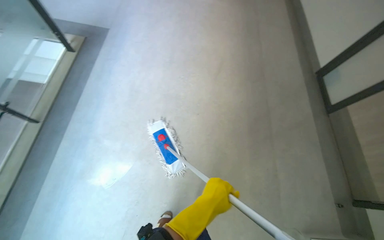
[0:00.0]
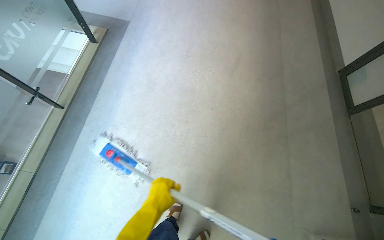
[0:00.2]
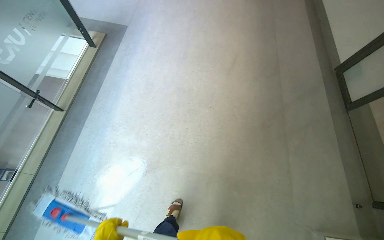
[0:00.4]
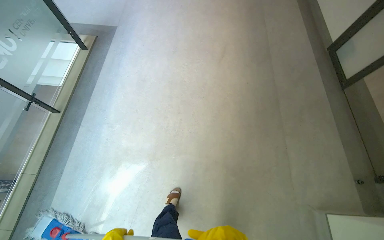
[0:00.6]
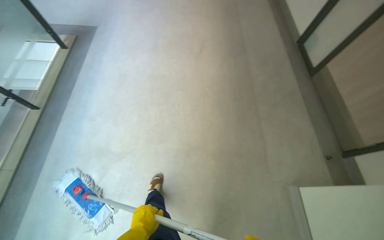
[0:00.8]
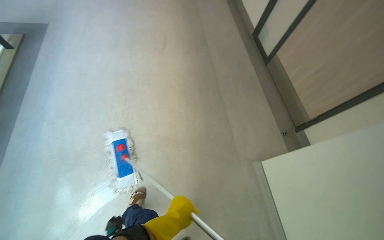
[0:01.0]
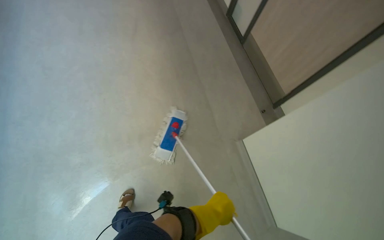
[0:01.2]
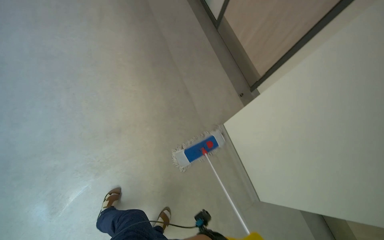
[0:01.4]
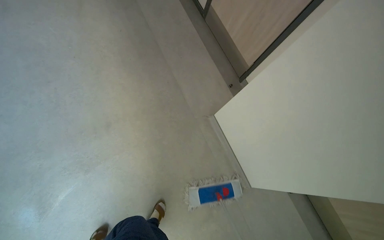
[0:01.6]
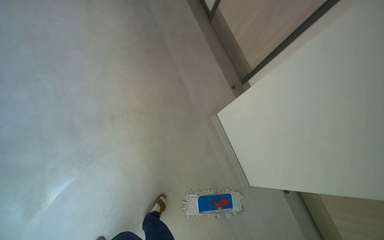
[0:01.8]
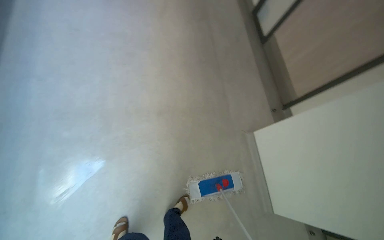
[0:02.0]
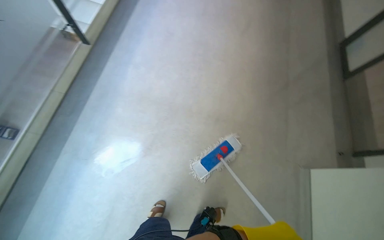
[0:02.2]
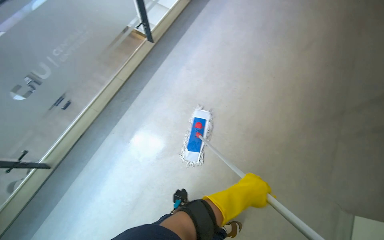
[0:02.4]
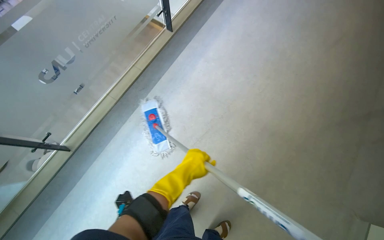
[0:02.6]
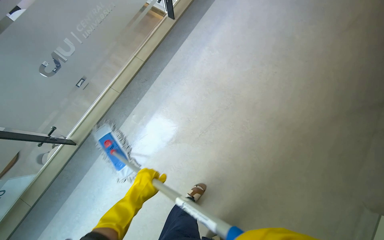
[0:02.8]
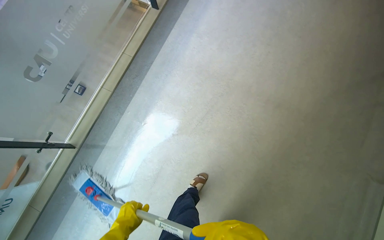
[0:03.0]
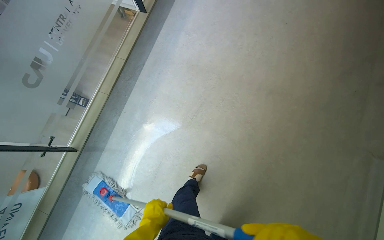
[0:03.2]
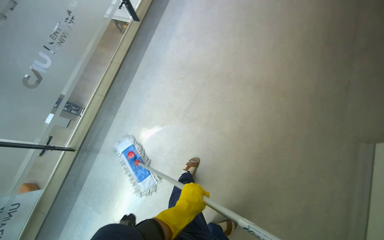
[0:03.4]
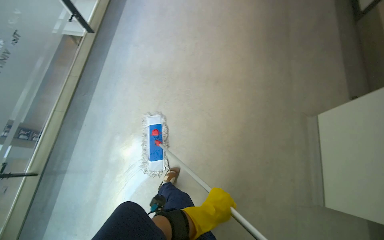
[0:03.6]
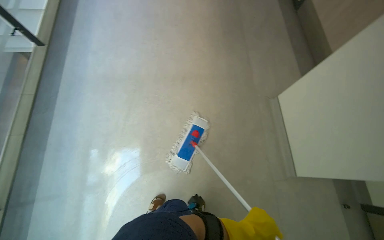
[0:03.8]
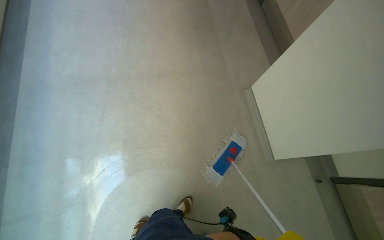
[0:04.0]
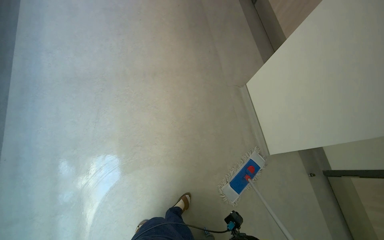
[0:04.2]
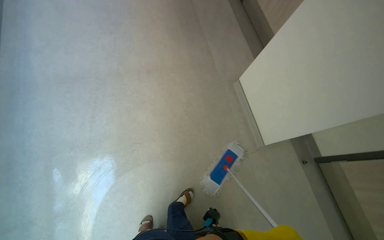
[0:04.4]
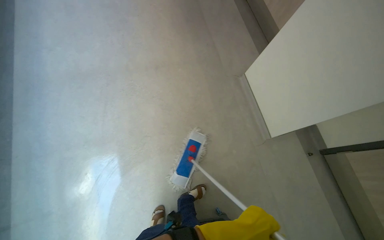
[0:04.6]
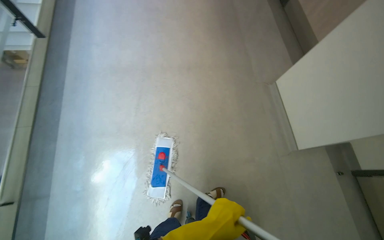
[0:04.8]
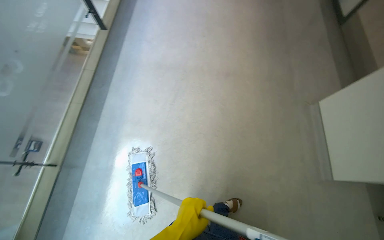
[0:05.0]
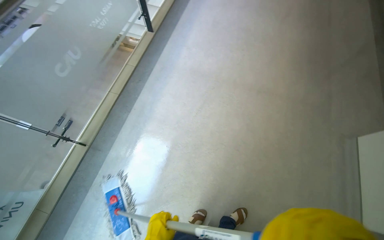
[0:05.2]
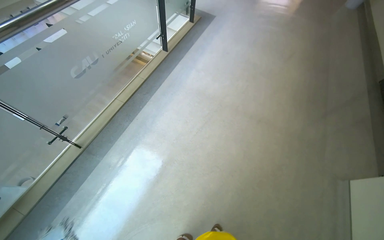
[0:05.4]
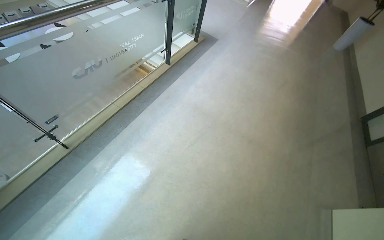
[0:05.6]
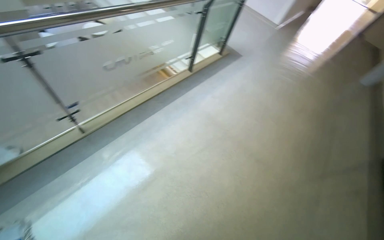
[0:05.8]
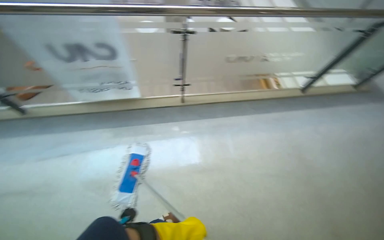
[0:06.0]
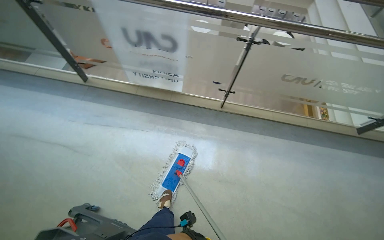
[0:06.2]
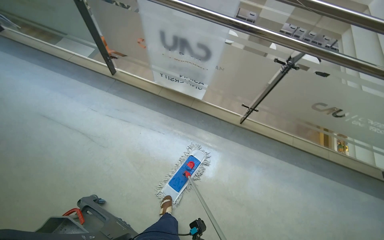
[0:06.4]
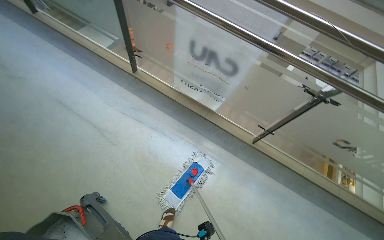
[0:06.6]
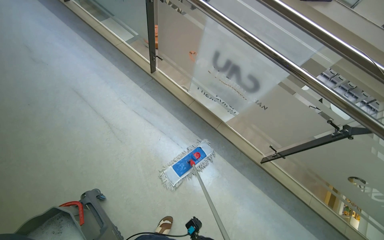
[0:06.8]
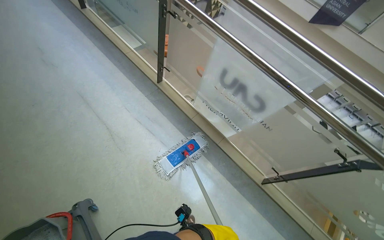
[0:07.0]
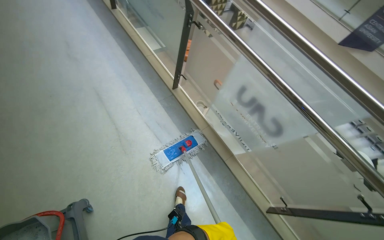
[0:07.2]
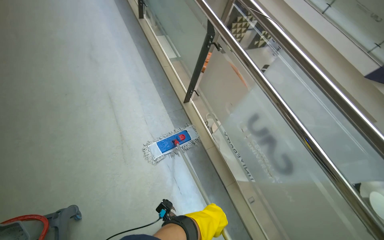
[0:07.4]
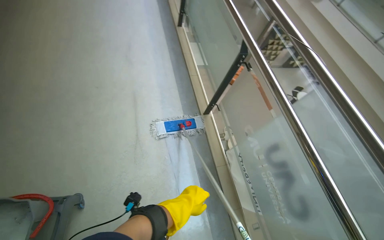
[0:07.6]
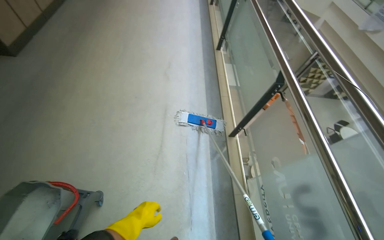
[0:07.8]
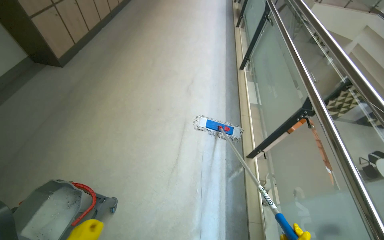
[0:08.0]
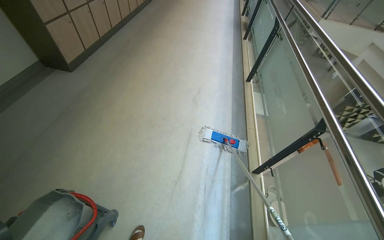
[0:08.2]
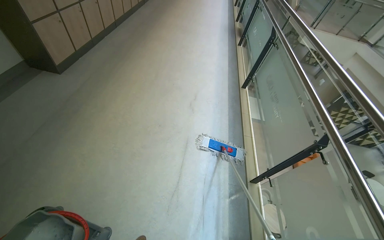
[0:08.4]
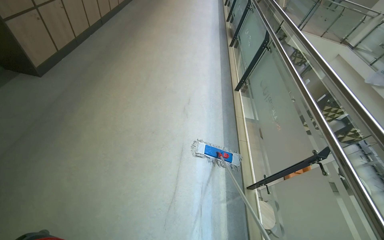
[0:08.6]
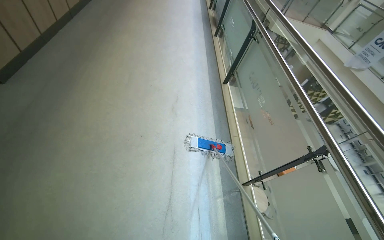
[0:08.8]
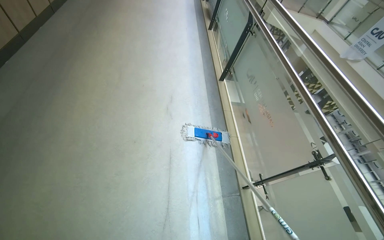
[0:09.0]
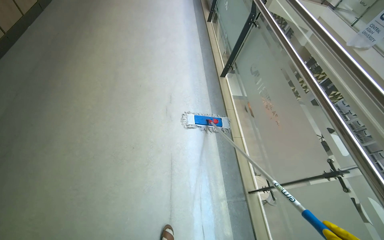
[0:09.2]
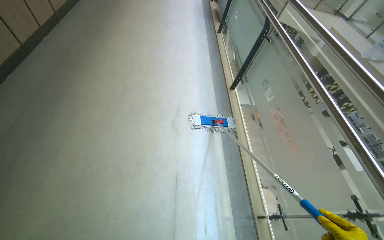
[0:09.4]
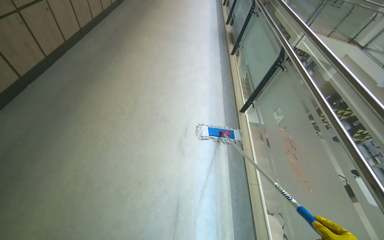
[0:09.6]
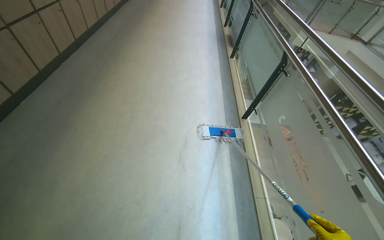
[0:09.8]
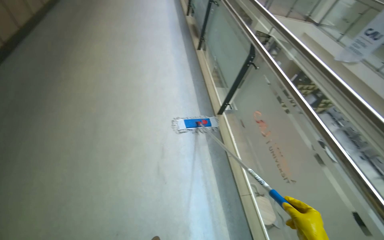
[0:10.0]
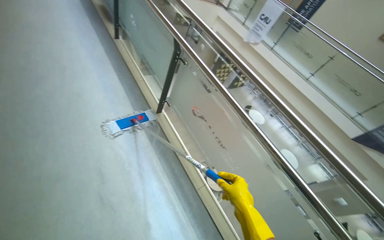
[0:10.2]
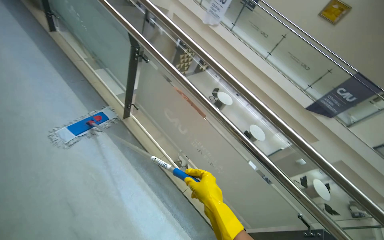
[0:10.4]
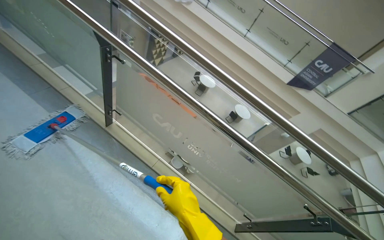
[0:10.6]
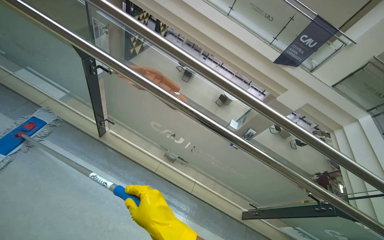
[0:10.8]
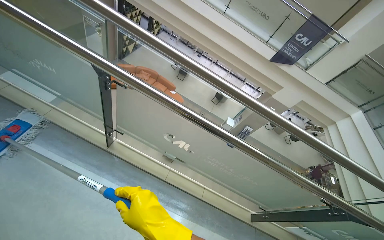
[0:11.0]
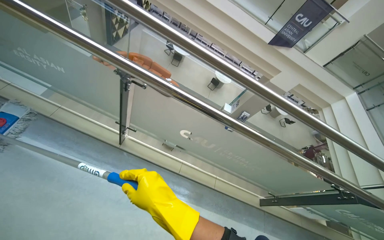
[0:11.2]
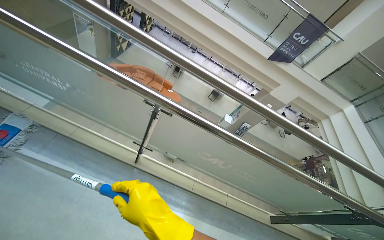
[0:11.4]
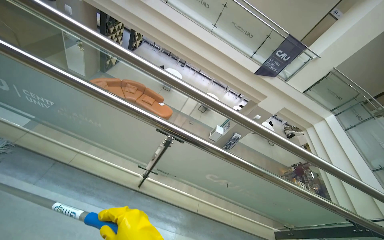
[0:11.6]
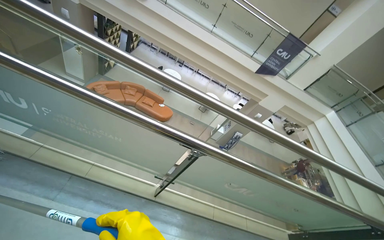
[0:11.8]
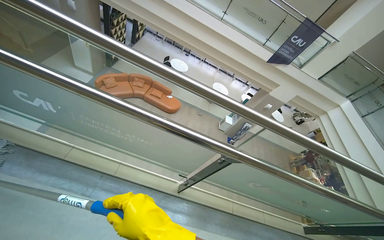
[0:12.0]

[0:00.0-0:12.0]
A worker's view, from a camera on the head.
Job: mopping floor.
The whole recording: Mopping hallway floor. The worker mops the hallway floor, periodically wringing out the mop head in the bucket.
0:00.0 to 0:01.6: The wearer moves about 70 cm. The wearer looks some 30 degrees further to the right.
0:01.6 to 0:03.0: The camera is carried roughly 70 cm. The wearer's head swings roughly 55 degrees to the left.
0:04.4 to 0:06.0: The wearer moves about 50 cm. The head rotates roughly 75 degrees to the left. The view tips upward by some 20 degrees.
0:06.0 to 0:07.6: The head travels approximately 1.5 m. The head turns to the left by some 90 degrees. The wearer looks approximately 20 degrees further upward.
0:07.6 to 0:09.0: The head travels about 50 cm.
0:09.0 to 0:10.4: The camera is carried some 90 cm. The wearer's head swings approximately 45 degrees to the right.
0:10.4 to 0:12.0: The wearer moves about 90 cm. The wearer looks about 25 degrees further to the right.

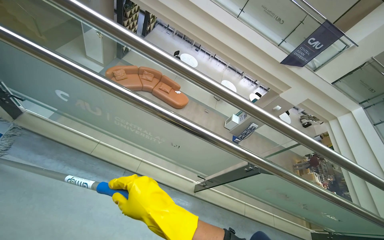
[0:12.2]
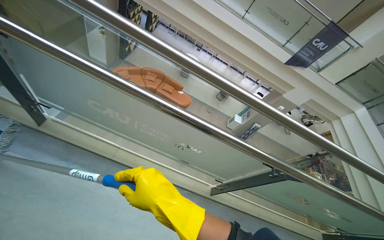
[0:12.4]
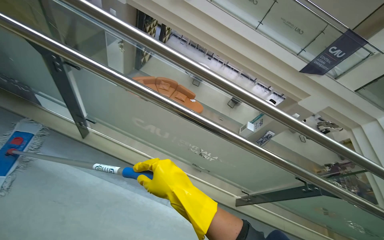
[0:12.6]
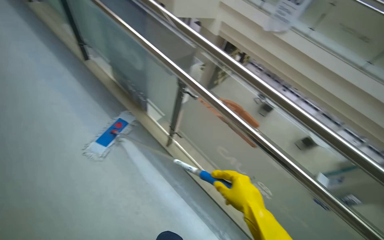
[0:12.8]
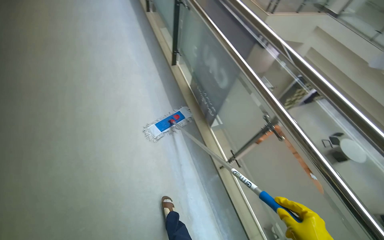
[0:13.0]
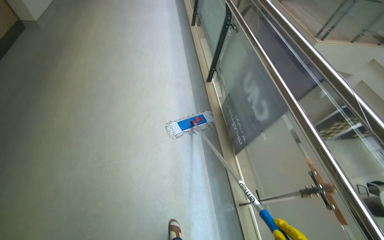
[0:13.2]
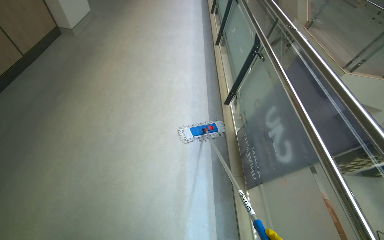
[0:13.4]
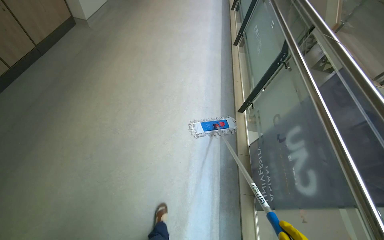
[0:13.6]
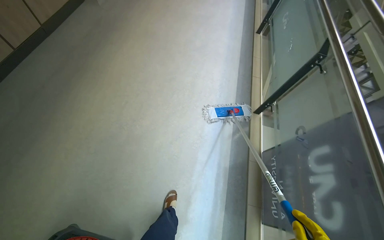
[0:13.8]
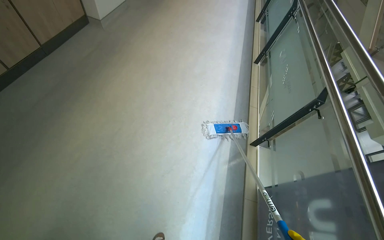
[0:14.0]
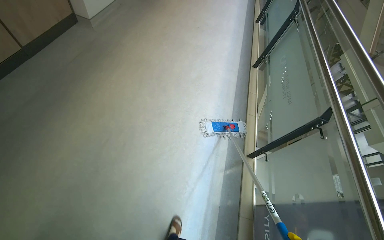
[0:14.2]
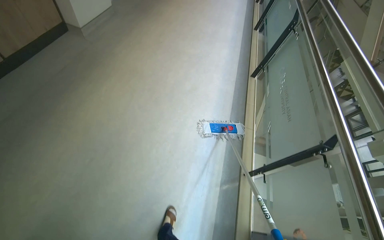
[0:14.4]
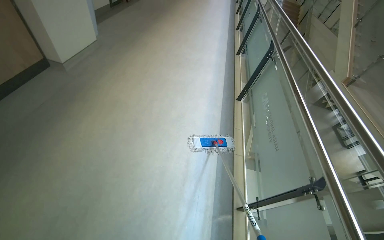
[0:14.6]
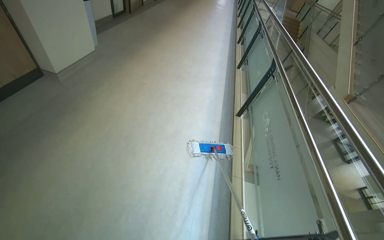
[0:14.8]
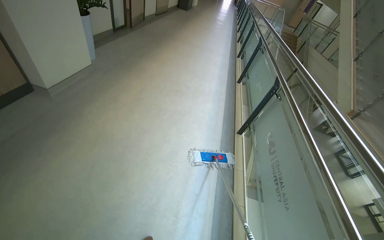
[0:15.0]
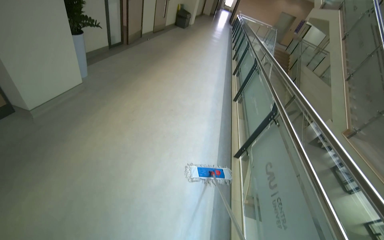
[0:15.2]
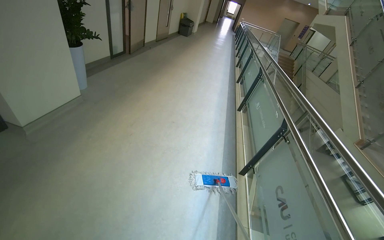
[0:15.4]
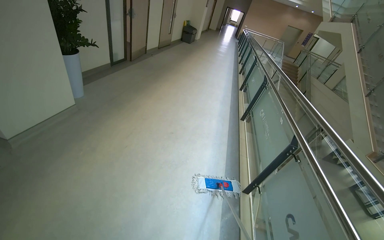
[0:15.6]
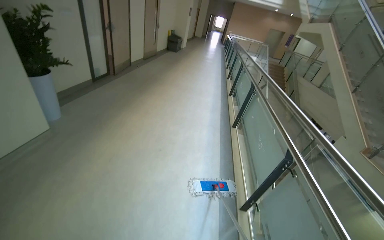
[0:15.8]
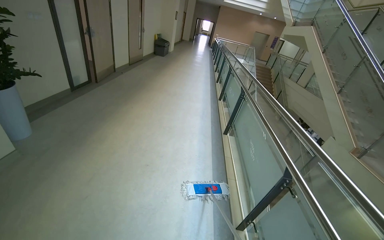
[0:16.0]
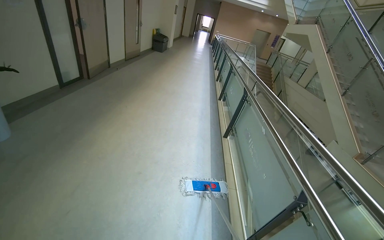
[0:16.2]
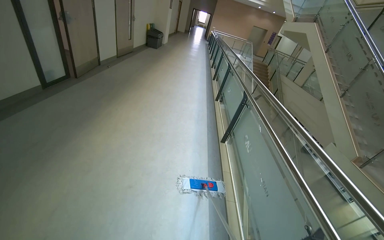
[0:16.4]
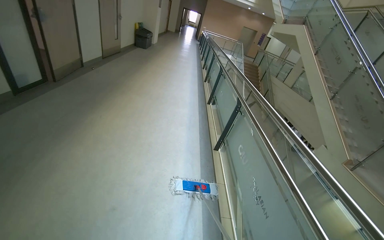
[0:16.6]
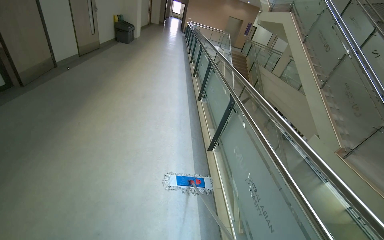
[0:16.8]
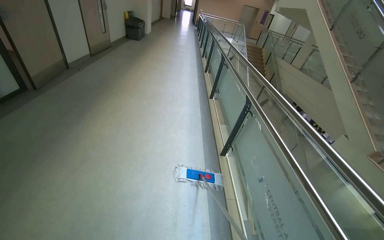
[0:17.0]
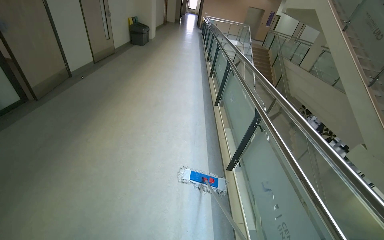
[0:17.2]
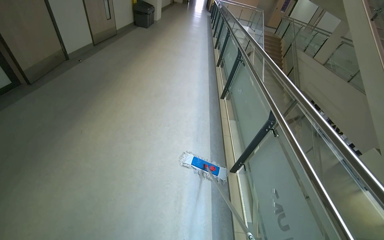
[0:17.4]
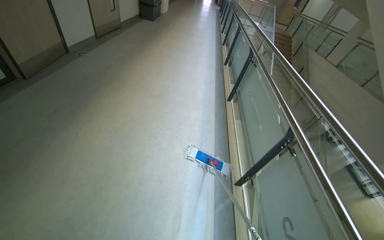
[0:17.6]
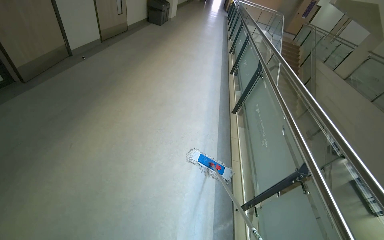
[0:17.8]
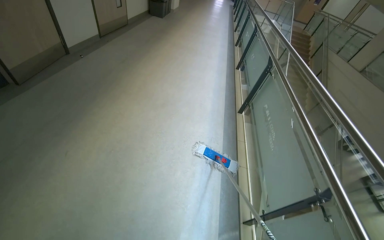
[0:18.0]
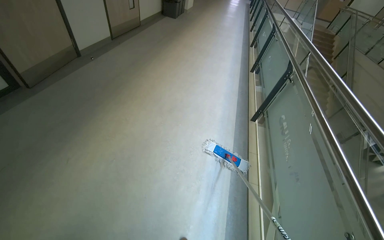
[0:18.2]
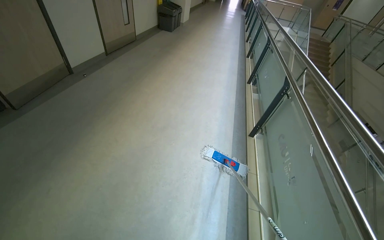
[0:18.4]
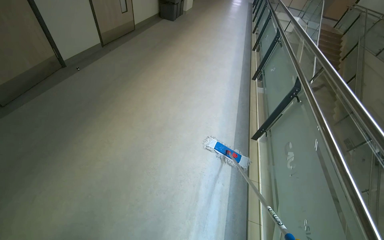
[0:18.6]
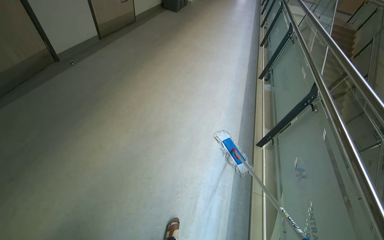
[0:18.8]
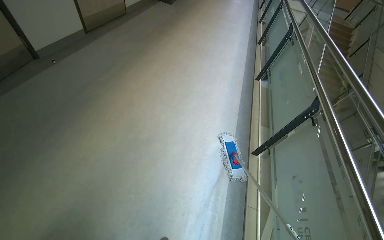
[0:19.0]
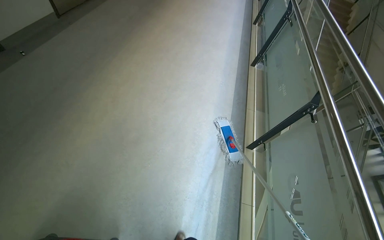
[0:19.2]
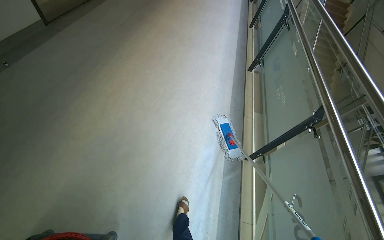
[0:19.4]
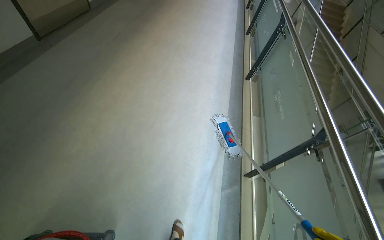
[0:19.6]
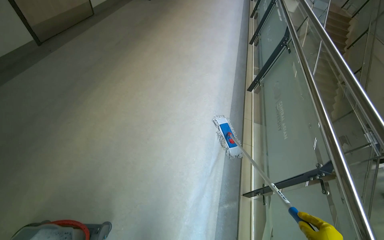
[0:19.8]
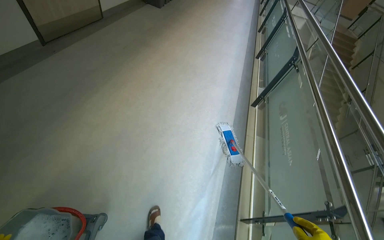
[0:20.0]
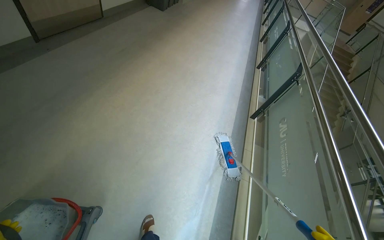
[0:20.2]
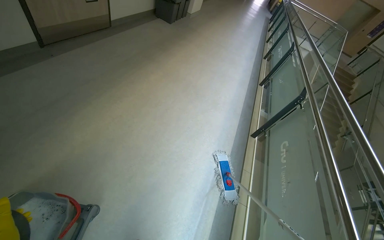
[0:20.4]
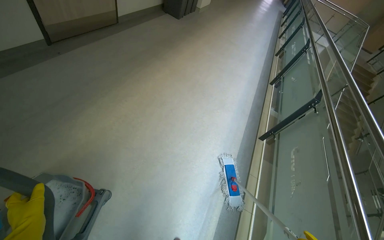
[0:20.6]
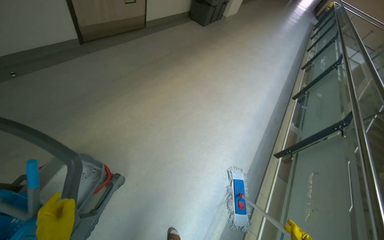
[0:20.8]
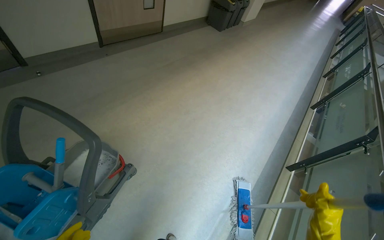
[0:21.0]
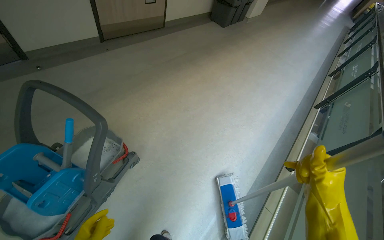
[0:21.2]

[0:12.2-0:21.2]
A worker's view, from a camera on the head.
Job: mopping floor.
The whole recording: Mopping hallway floor. The worker mops the hallway floor, periodically wringing out the mop head in the bucket.
0:13.8 to 0:15.2: The camera is carried about 1.5 m. The view tips upward by roughly 20 degrees.
0:15.2 to 0:16.6: The camera travels some 1.5 m.
0:16.6 to 0:18.2: The camera is carried approximately 1.5 m.
0:18.2 to 0:19.8: The head travels about 1.5 m.
0:19.8 to 0:21.2: The camera travels roughly 60 cm. The head turns to the left by some 25 degrees.
